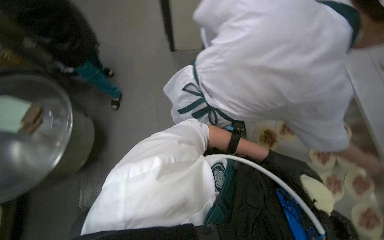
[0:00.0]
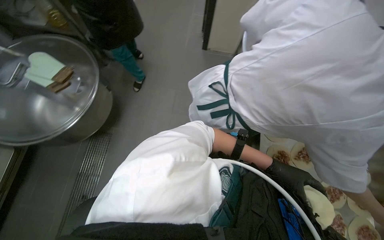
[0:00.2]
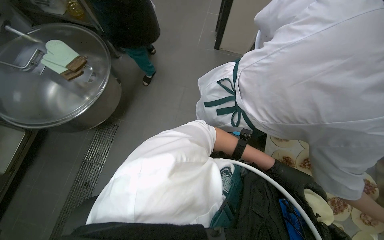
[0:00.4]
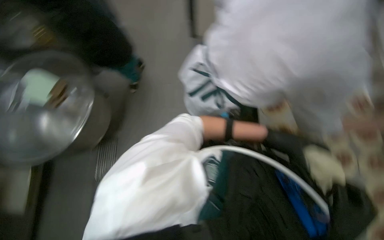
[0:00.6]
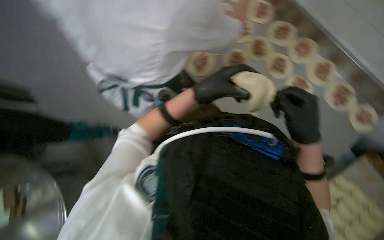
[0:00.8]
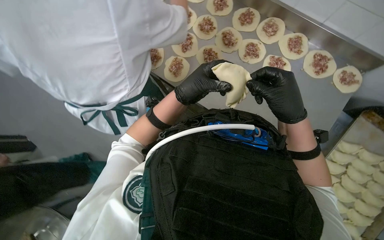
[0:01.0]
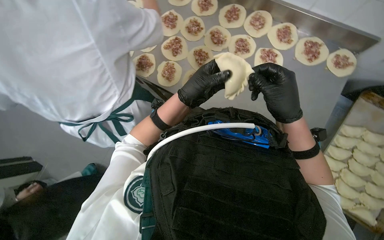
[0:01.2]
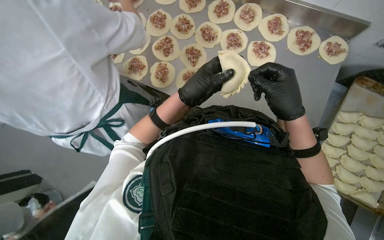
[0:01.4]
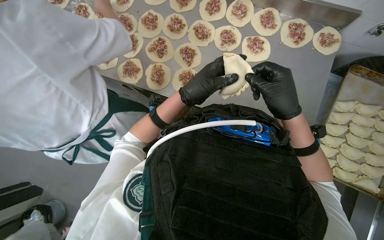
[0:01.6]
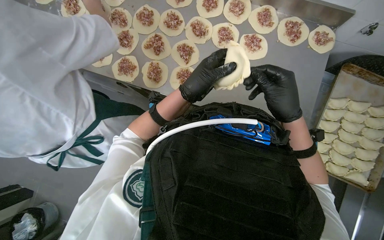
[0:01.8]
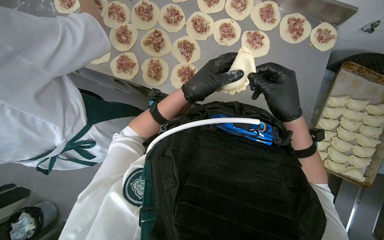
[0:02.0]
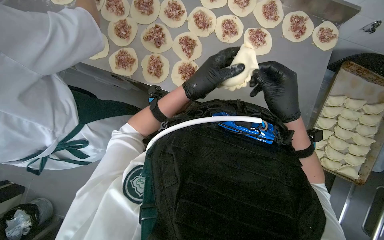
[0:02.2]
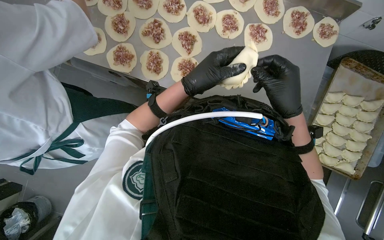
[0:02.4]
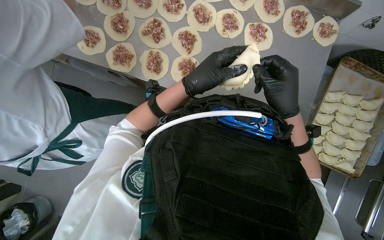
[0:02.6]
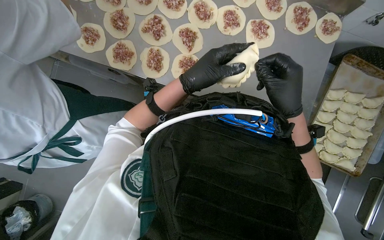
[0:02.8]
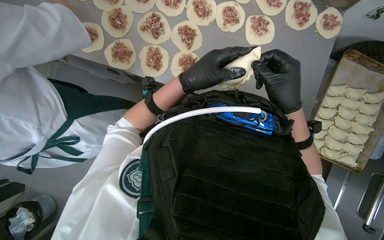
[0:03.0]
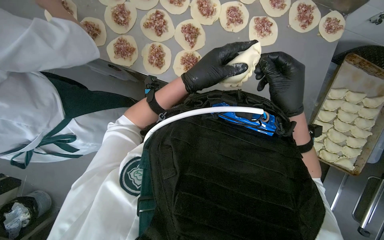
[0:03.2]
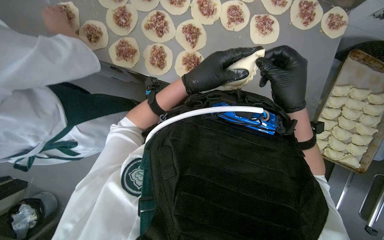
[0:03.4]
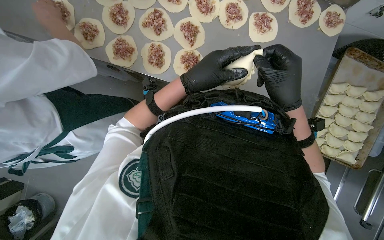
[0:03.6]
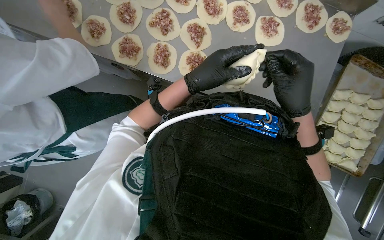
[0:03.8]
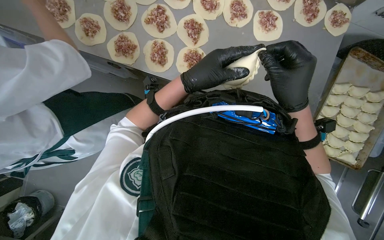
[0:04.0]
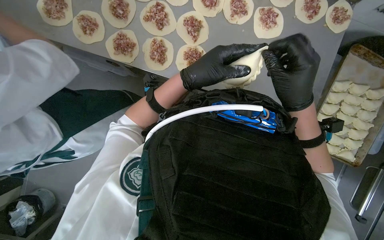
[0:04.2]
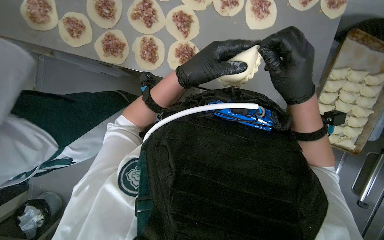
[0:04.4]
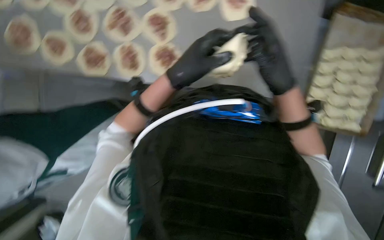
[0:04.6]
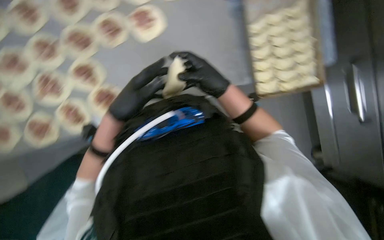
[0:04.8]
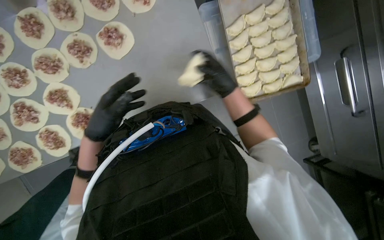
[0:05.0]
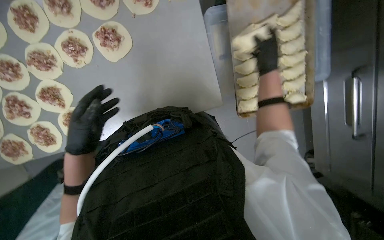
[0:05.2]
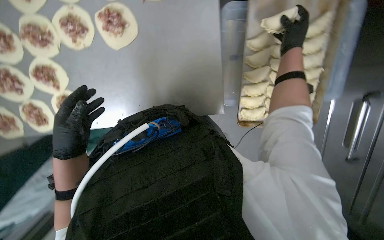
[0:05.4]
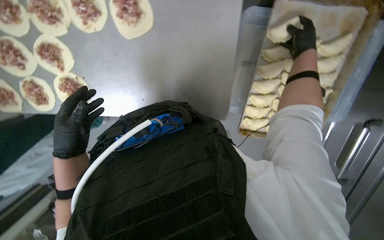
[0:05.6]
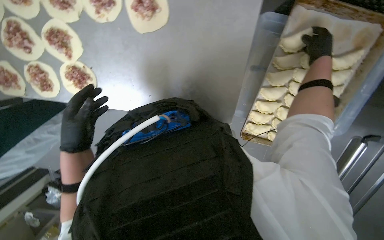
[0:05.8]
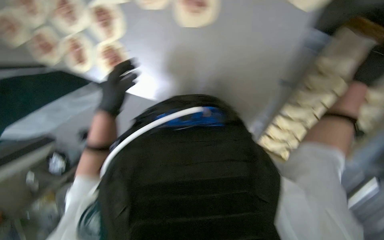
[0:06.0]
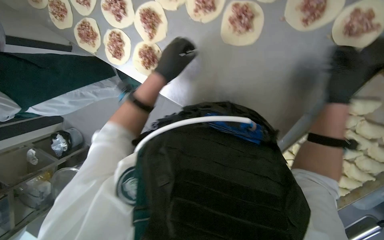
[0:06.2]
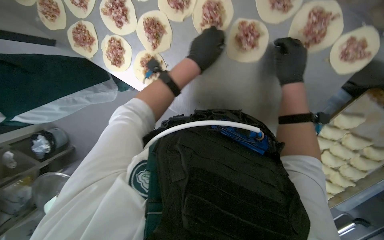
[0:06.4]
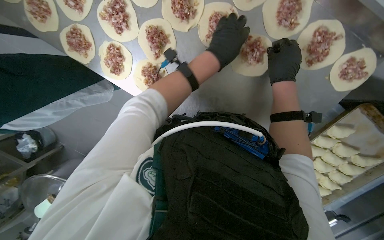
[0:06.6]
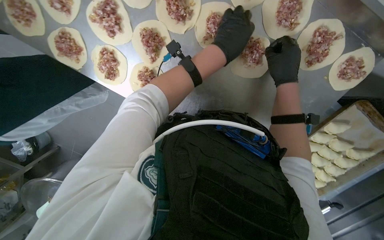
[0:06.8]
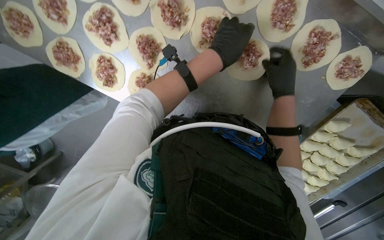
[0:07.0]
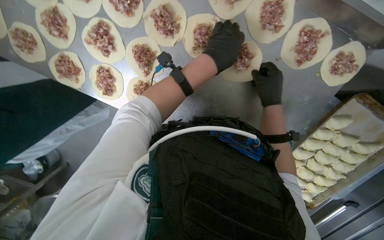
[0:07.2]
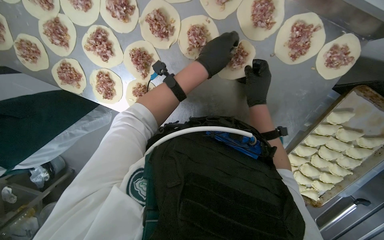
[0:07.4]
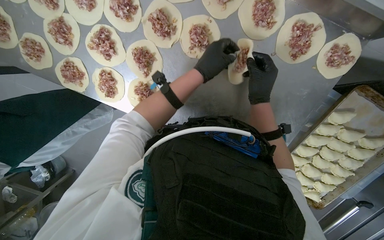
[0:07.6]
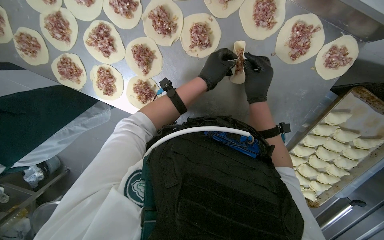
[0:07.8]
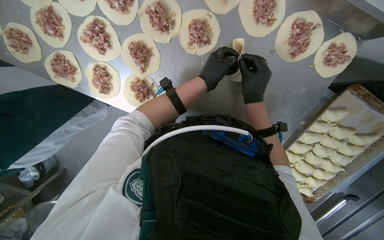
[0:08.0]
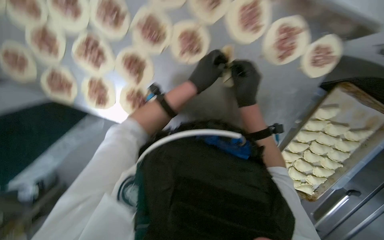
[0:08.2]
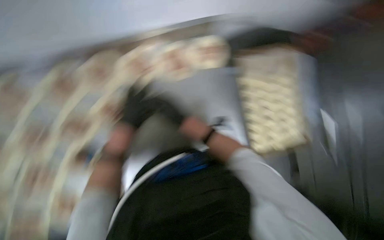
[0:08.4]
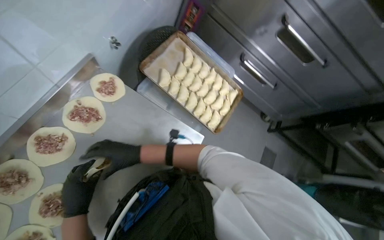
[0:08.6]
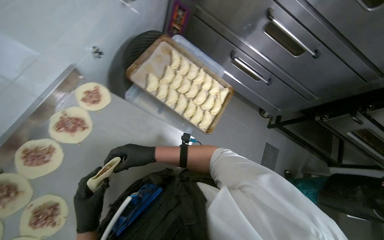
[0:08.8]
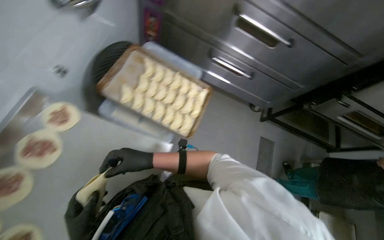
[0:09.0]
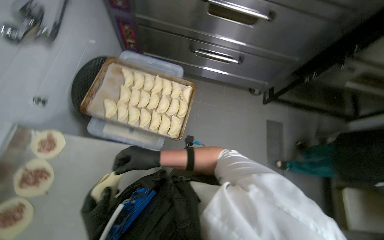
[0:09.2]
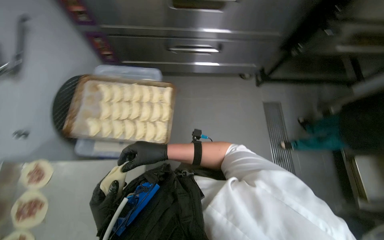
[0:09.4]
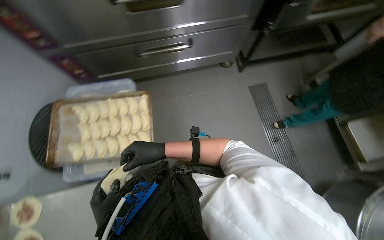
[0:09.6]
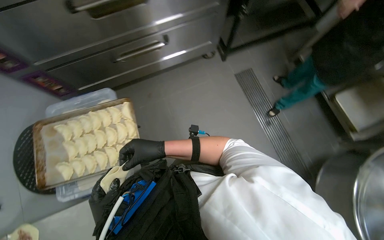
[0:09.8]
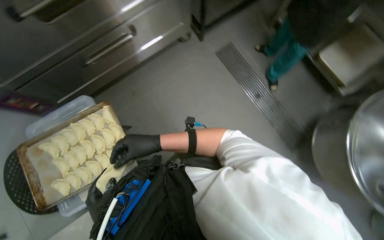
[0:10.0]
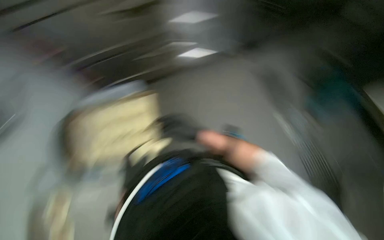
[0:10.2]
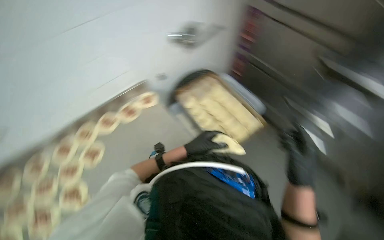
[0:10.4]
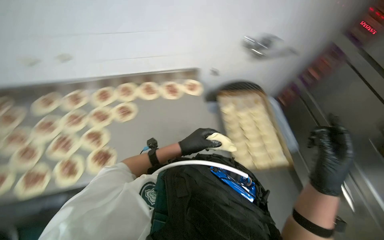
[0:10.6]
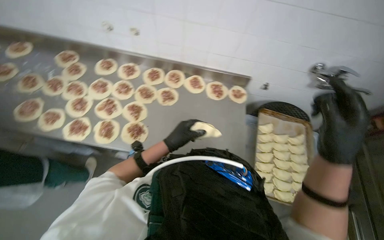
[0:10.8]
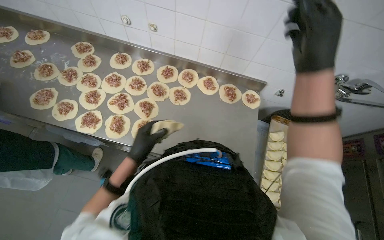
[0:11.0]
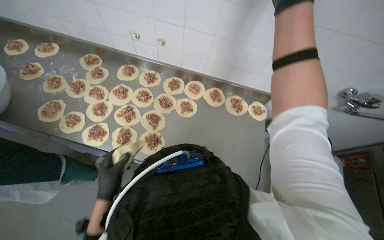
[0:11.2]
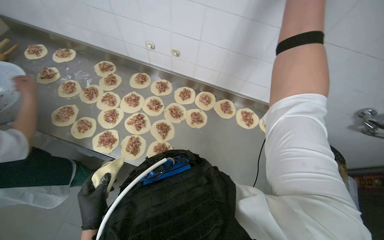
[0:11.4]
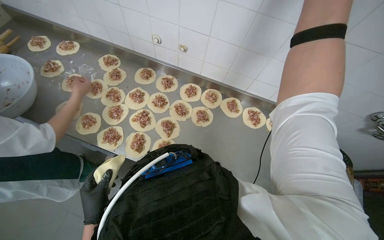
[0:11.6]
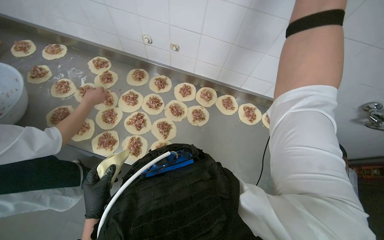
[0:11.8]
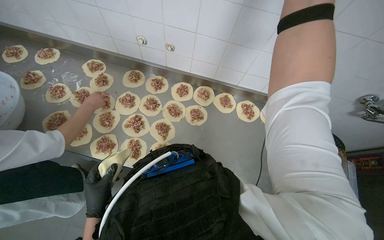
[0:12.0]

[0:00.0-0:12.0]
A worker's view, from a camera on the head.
Job: preparing food.
The whole recording: Folding meat-filled dough into dumplings. The worker folds dough circles filled with meat into dumplings and places them on a tray.
0:00.0 to 0:01.6: The scene rotates counterclockwise by about 45 degrees.
0:01.6 to 0:03.0: The hands are busy where they are.
0:03.0 to 0:04.4: The hands stay close to where they were, moving slightly.
0:06.0 to 0:07.6: The left hand shifts roughly 30 cm up the picture and to the right. Meanwhile the right hand travels to the left by about 35 cm.
0:07.6 to 0:09.0: The wearer looks about 90 degrees further to the right. The view tips upward by approximately 10 degrees.
0:09.0 to 0:10.4: The camera is carried about 50 cm. Everything in view rotates about 55 degrees counterclockwise.
0:10.4 to 0:12.0: The head rotates roughly 55 degrees to the left.

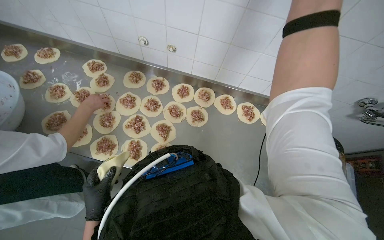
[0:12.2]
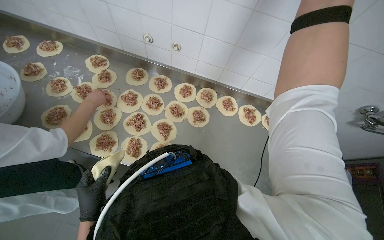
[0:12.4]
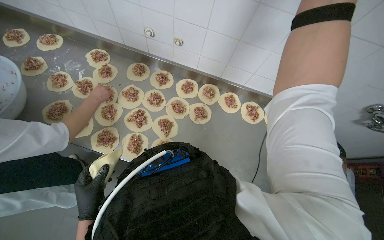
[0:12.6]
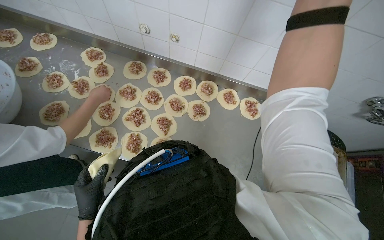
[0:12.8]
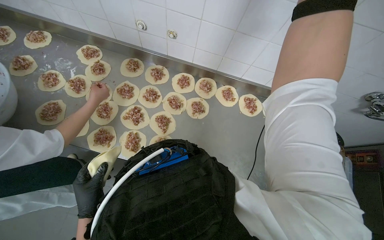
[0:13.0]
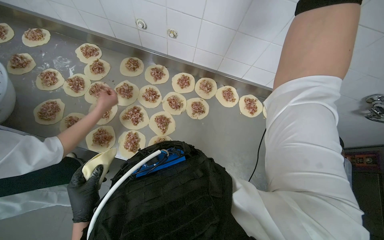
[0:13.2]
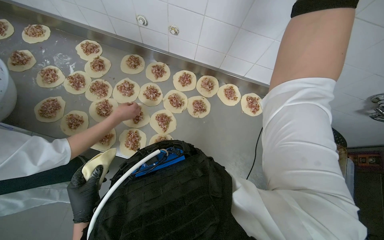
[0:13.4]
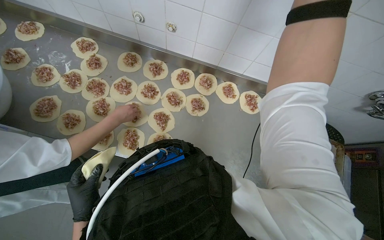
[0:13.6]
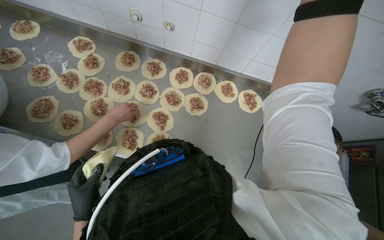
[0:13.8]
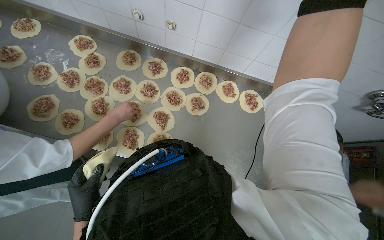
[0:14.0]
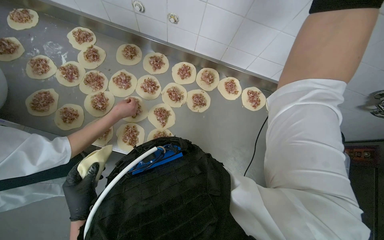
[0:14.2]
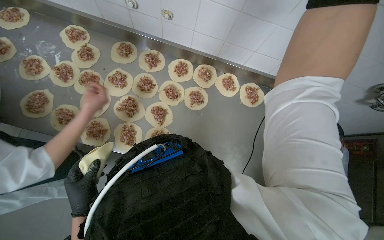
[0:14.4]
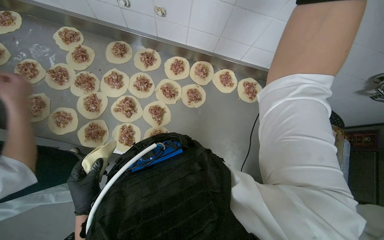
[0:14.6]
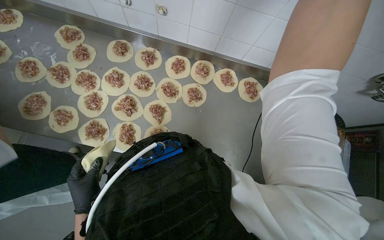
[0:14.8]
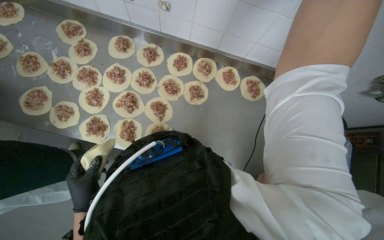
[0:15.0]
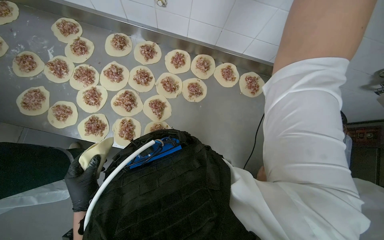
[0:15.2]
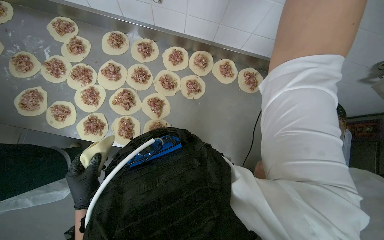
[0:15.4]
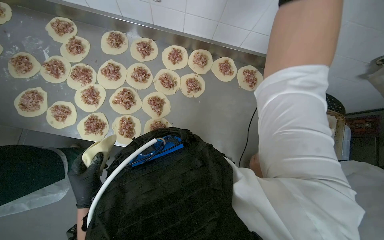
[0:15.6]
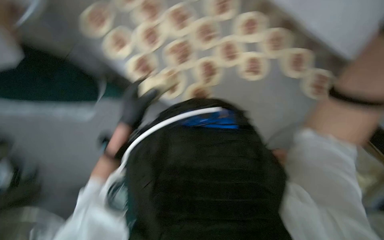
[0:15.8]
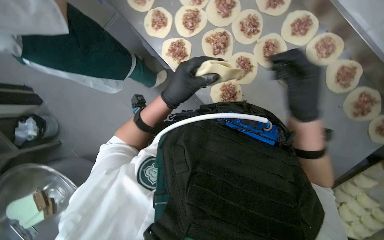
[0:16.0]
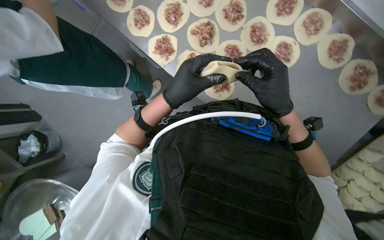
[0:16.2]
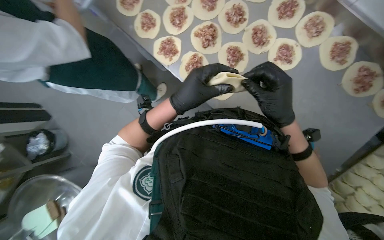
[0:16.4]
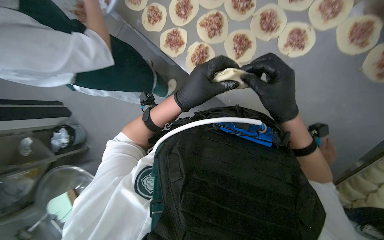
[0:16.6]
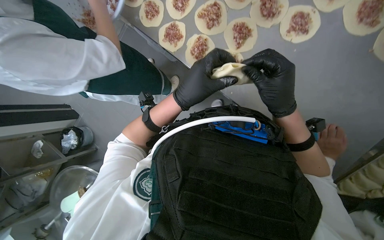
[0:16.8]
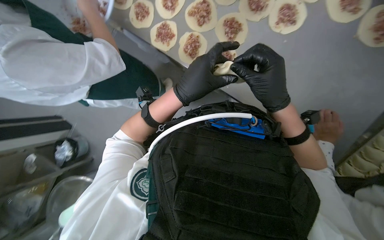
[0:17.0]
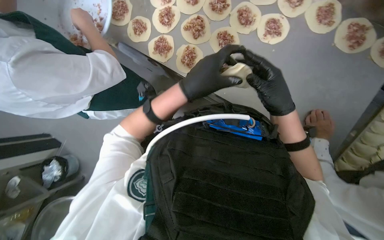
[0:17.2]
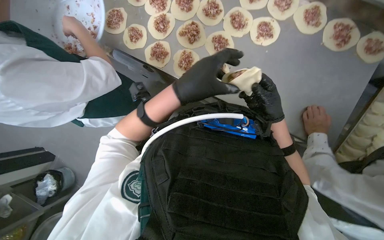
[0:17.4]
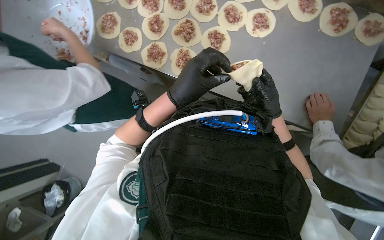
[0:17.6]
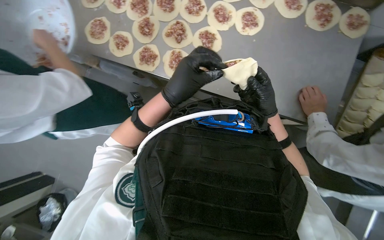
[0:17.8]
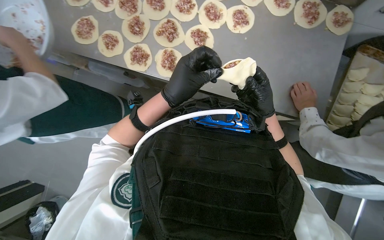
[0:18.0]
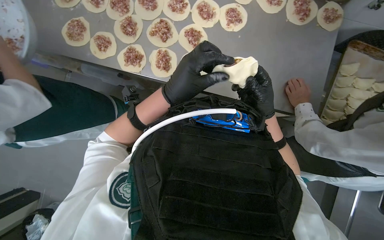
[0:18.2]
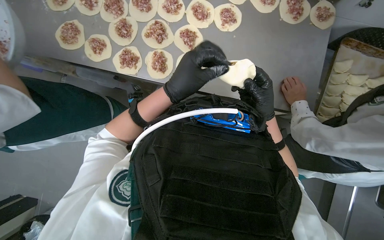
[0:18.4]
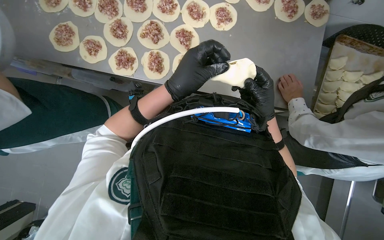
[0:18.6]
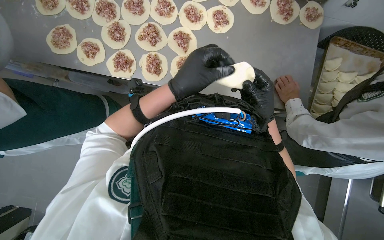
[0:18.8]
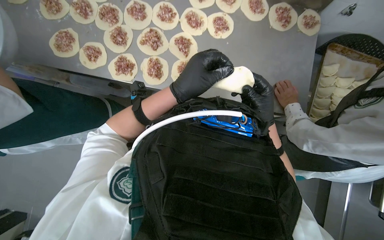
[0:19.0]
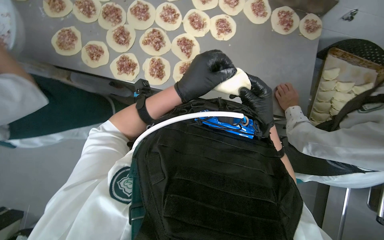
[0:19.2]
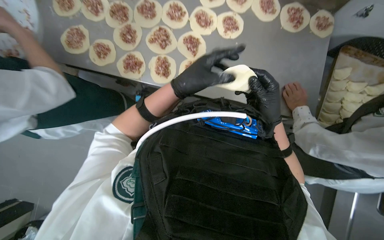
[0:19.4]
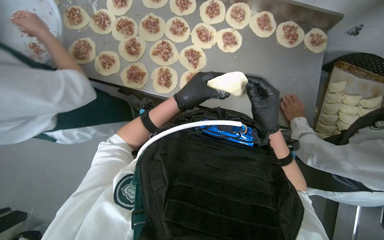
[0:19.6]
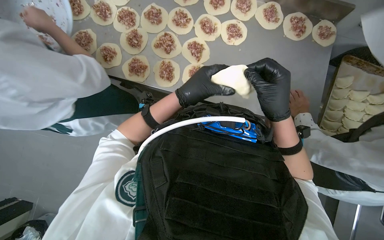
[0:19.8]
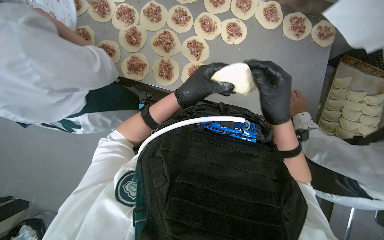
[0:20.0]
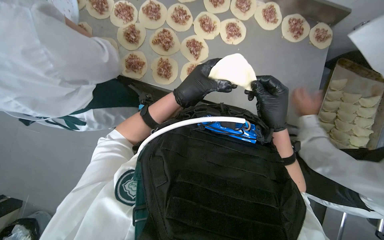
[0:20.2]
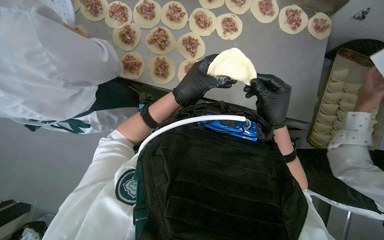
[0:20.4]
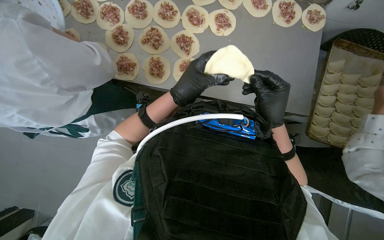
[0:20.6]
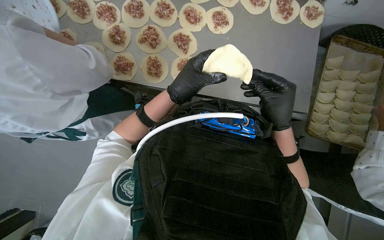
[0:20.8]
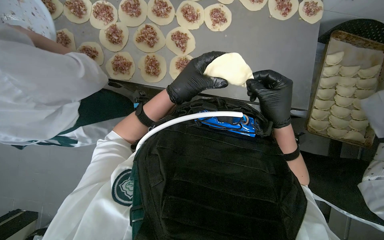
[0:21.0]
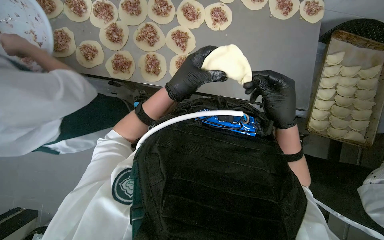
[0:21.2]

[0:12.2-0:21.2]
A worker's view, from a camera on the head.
Job: preparing food.
The whole recording: Folding meat-filled dough into dumplings. The worker folds dough circles filled with meat into dumplings and places them on a tray.
0:15.2 to 0:16.6: The head rotates approximately 30 degrees to the left.
0:16.6 to 0:18.2: The wearer's head swings roughly 30 degrees to the right.
0:18.2 to 0:19.8: The right hand goes roughly 10 cm nearer to the camera.
0:19.8 to 0:21.2: The hands make small movements and keep their place.
